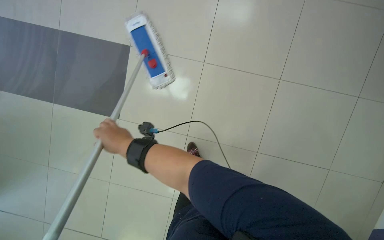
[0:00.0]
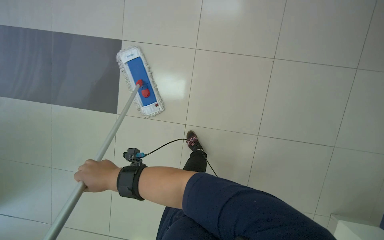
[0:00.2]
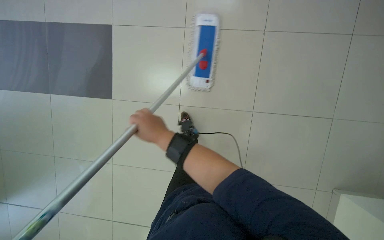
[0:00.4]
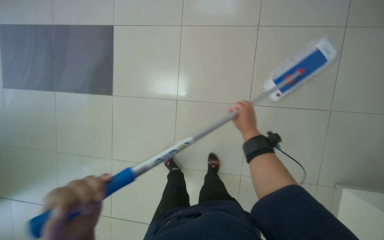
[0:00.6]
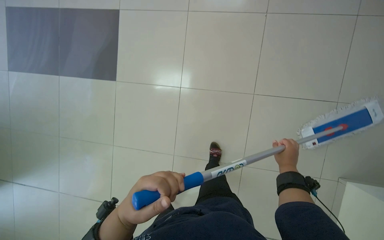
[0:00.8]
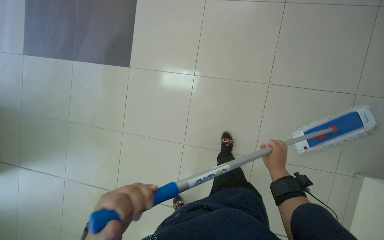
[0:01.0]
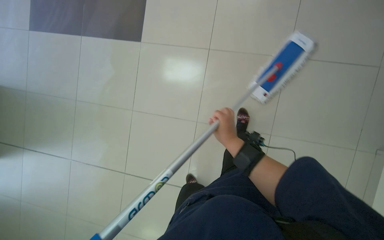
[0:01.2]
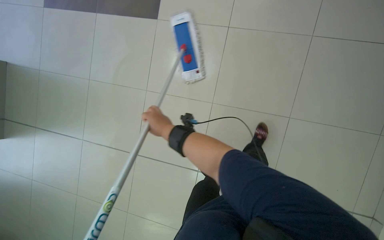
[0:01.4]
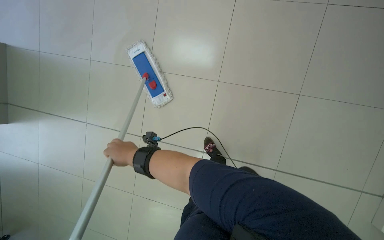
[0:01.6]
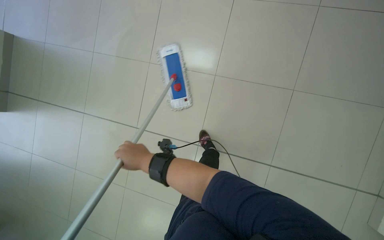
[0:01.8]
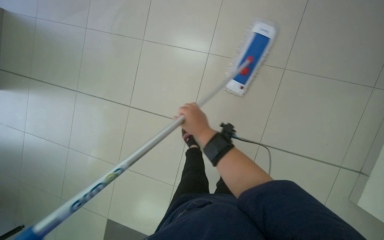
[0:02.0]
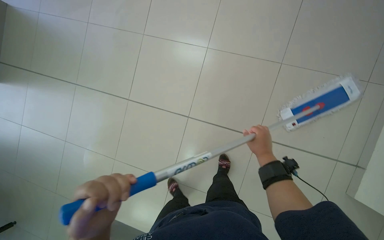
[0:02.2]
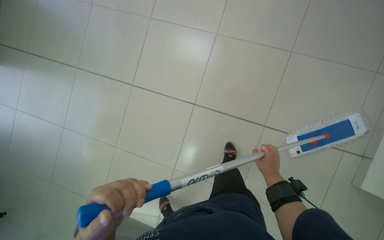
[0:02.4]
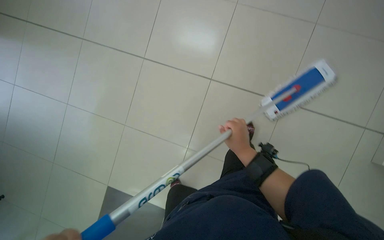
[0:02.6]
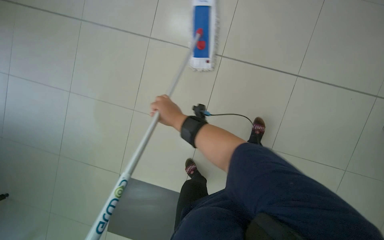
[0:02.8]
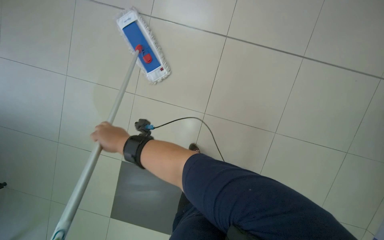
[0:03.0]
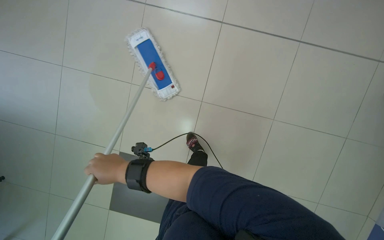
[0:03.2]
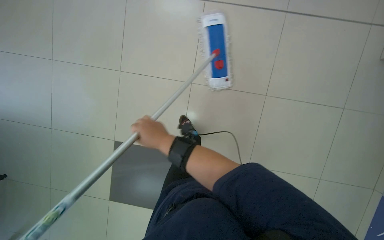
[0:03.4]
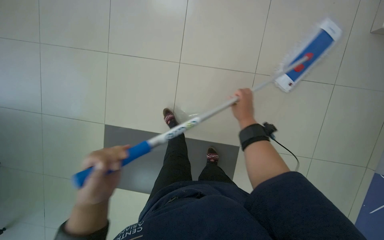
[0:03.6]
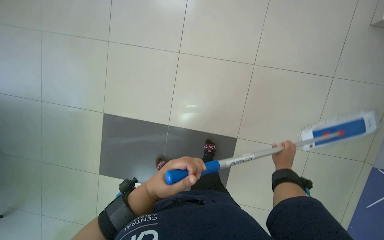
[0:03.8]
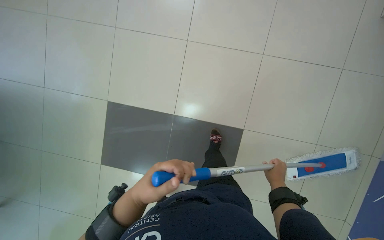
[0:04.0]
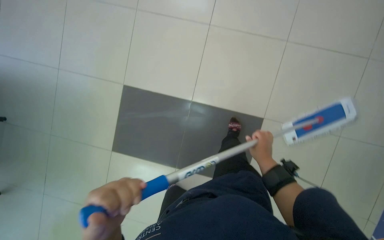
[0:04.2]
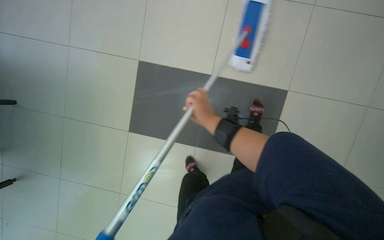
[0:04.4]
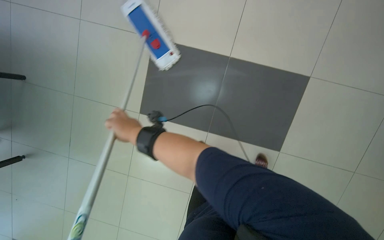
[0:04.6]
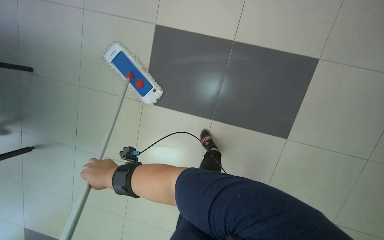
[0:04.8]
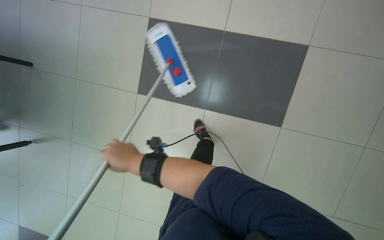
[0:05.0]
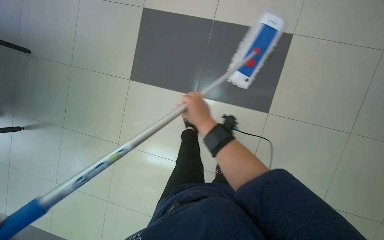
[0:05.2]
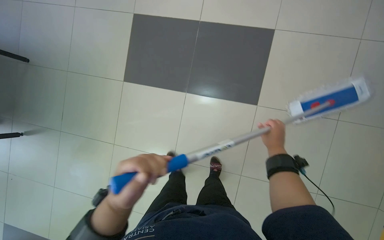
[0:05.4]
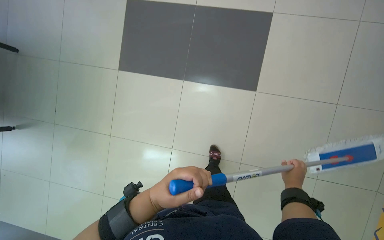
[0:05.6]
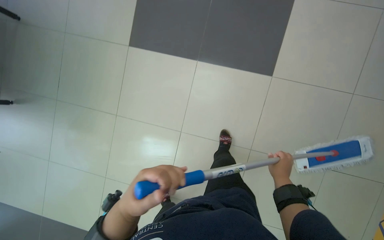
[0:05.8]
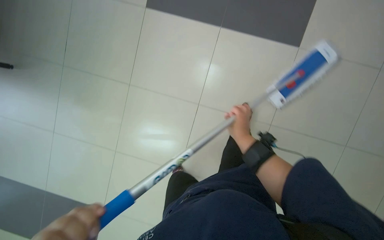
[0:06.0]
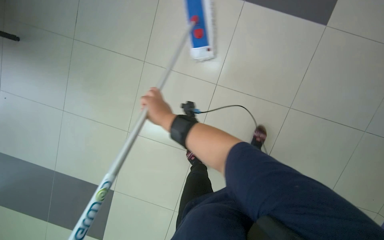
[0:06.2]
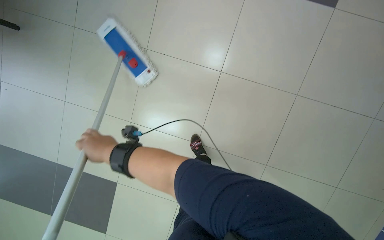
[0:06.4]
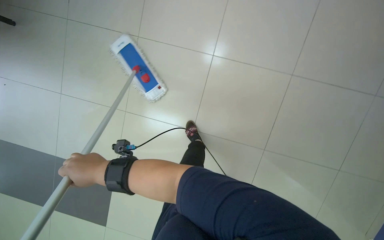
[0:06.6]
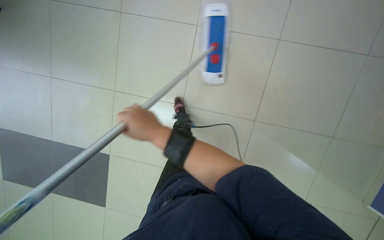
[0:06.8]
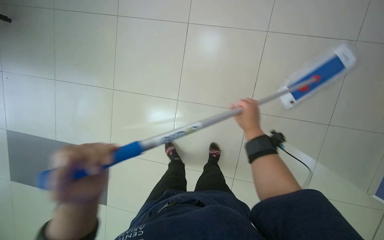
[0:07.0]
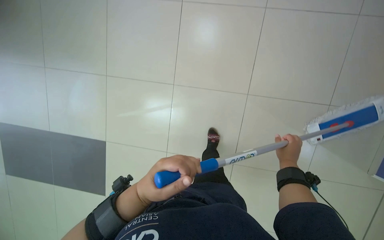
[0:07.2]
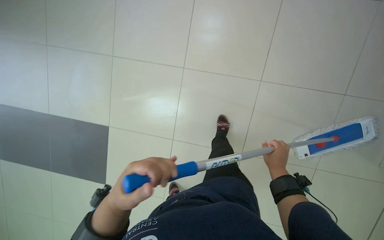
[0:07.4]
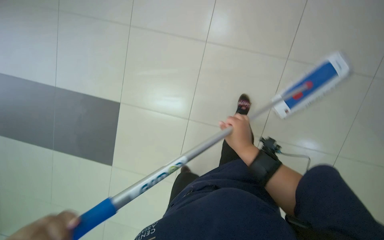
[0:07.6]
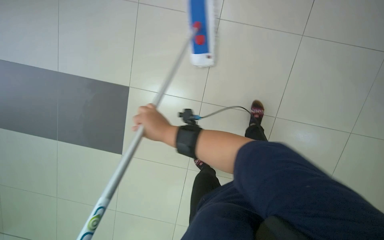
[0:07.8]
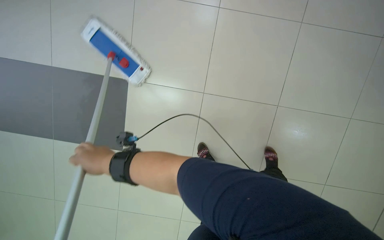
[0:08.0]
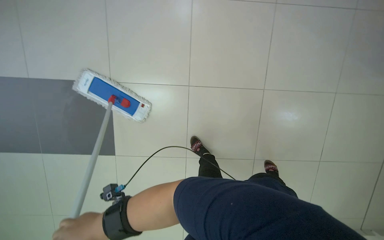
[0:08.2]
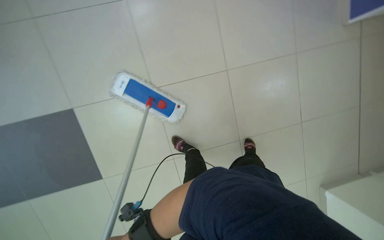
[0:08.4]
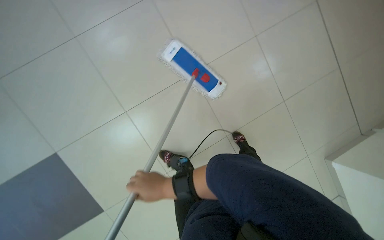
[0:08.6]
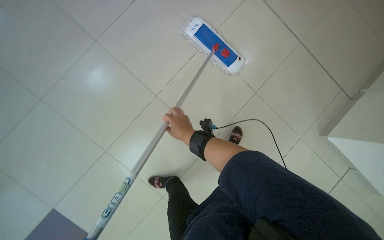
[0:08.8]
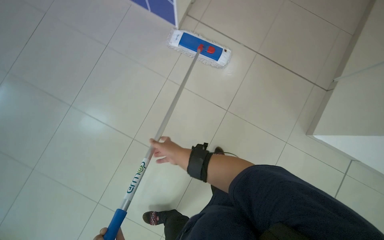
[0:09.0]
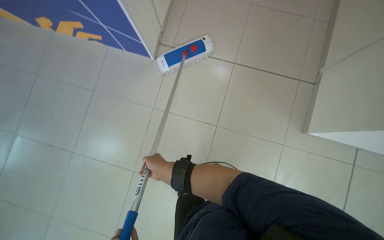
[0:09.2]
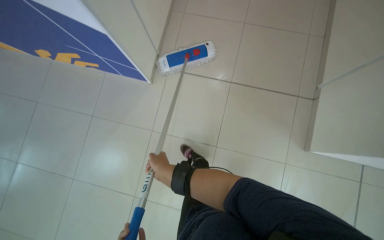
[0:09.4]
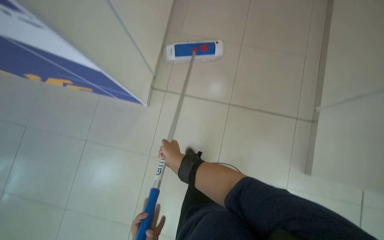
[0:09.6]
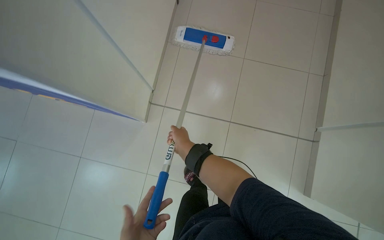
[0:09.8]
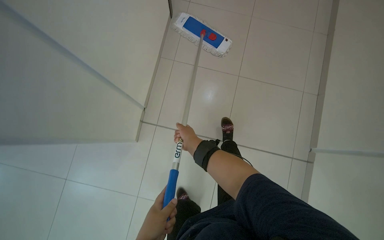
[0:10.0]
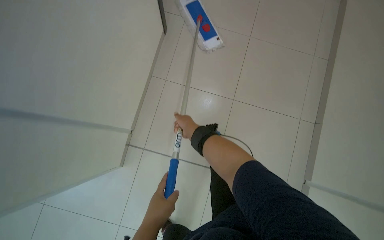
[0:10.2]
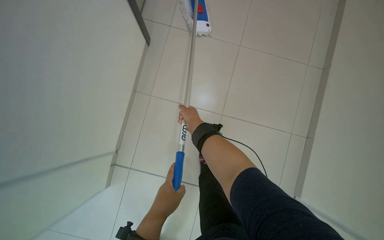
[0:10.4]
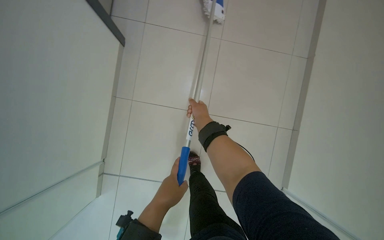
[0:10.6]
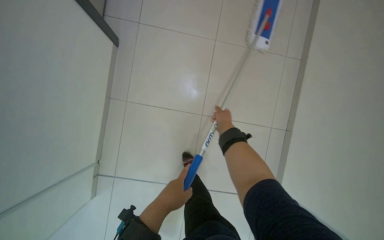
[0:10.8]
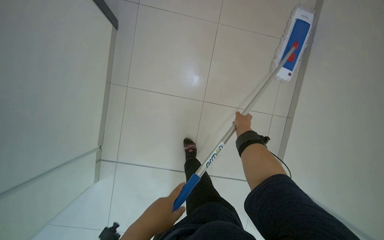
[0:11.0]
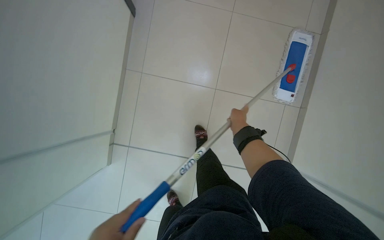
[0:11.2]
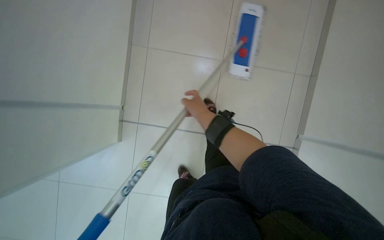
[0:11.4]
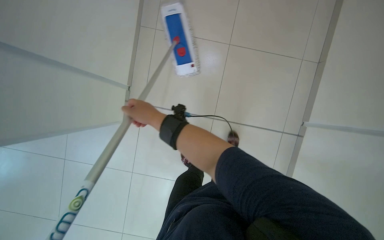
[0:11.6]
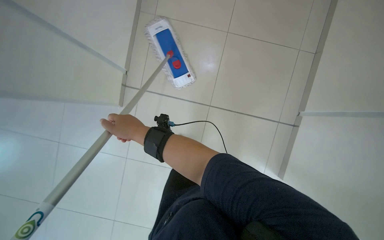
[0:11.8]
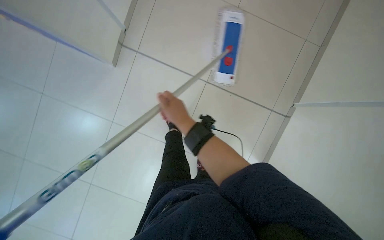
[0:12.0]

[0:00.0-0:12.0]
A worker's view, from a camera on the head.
Job: mopping floor.
The whole recording: Mopping office floor with flat mop. The worker mops the office floor using a flat mop and a cleaning cart.
0:00.0 to 0:01.6: The scene rotates clockwise by roughly 25 degrees.
0:03.0 to 0:04.4: The wearer's head swings about 25 degrees to the left.
0:04.4 to 0:06.0: The camera is carried roughly 50 cm.
0:06.0 to 0:07.6: The wearer looks approximately 30 degrees further to the right.
0:07.6 to 0:09.0: The camera travels roughly 50 cm.
0:09.0 to 0:10.4: The camera is carried roughly 1 m.

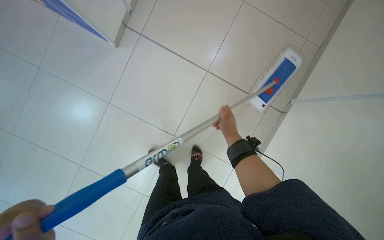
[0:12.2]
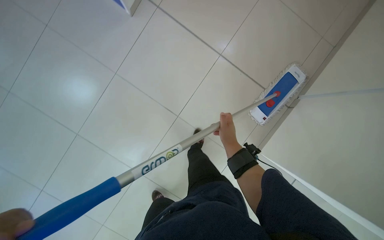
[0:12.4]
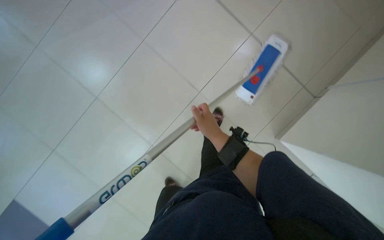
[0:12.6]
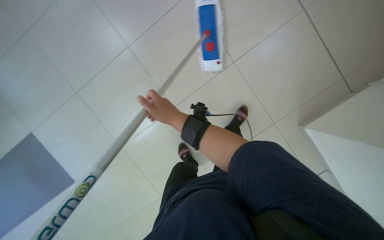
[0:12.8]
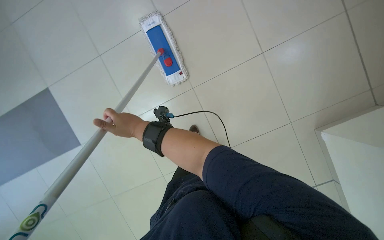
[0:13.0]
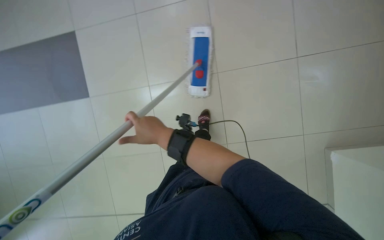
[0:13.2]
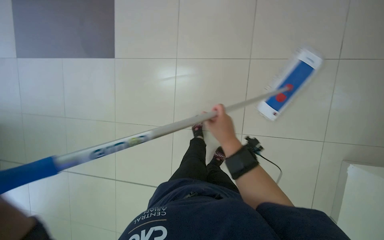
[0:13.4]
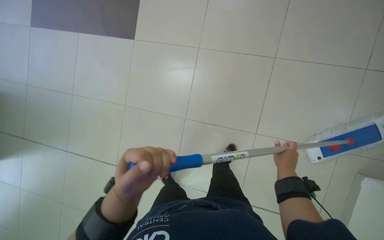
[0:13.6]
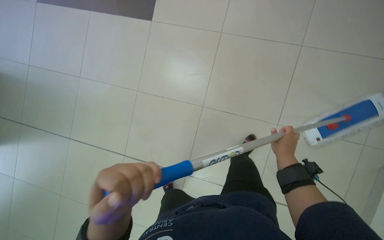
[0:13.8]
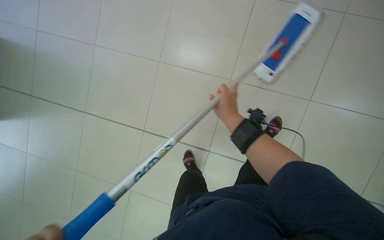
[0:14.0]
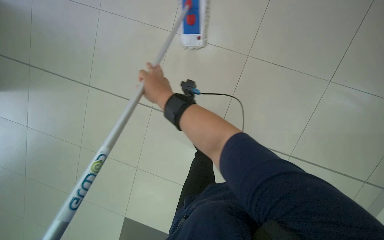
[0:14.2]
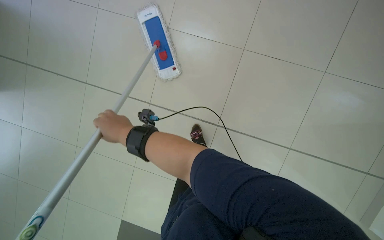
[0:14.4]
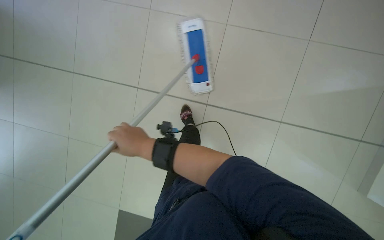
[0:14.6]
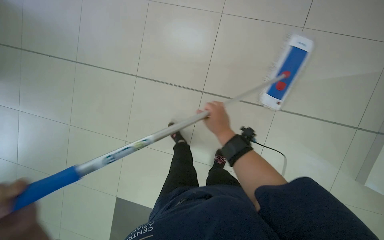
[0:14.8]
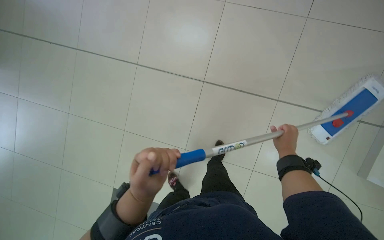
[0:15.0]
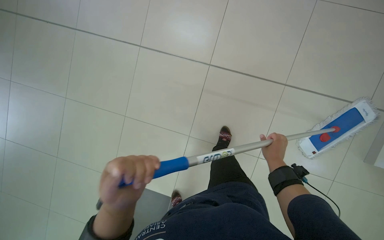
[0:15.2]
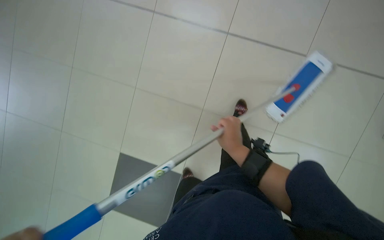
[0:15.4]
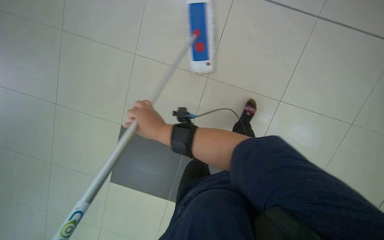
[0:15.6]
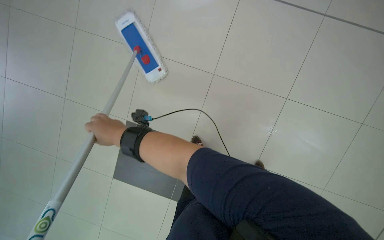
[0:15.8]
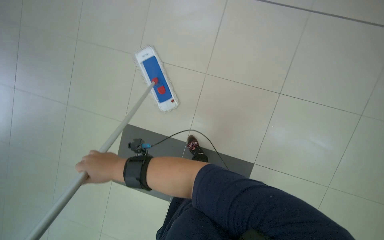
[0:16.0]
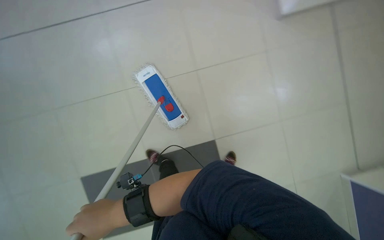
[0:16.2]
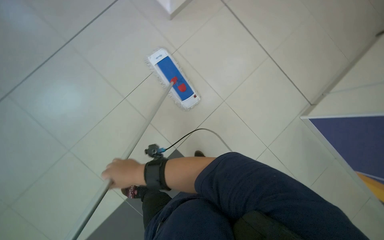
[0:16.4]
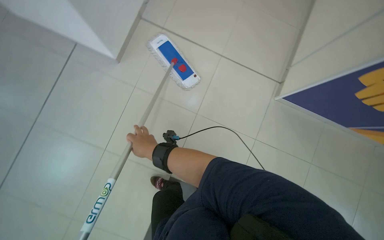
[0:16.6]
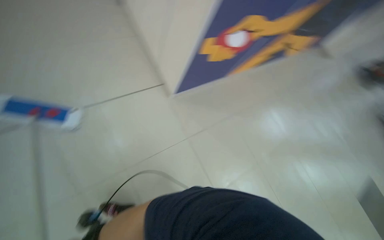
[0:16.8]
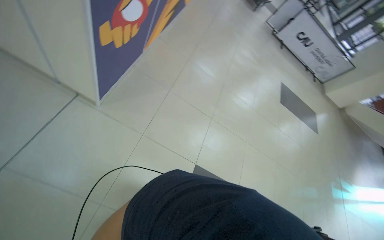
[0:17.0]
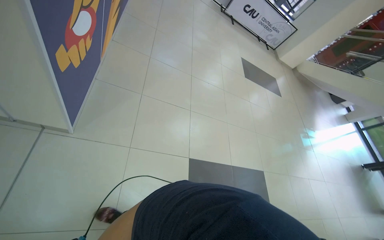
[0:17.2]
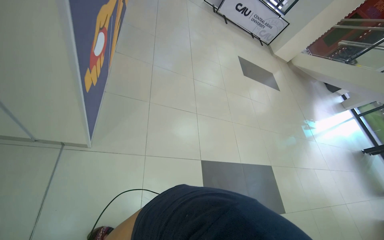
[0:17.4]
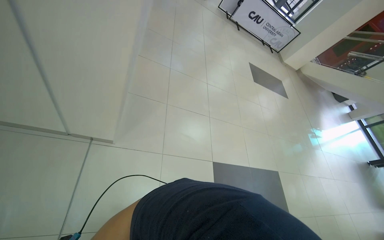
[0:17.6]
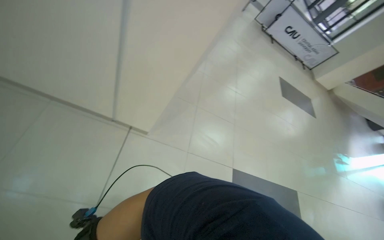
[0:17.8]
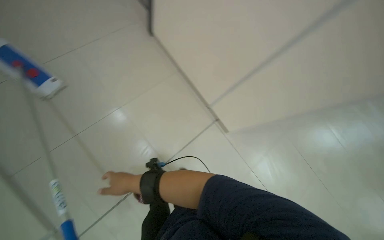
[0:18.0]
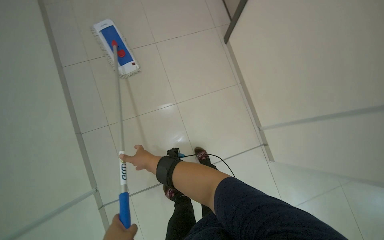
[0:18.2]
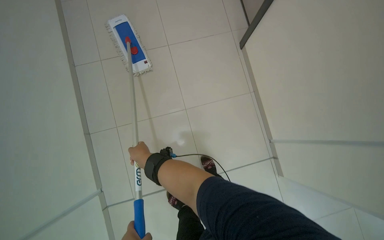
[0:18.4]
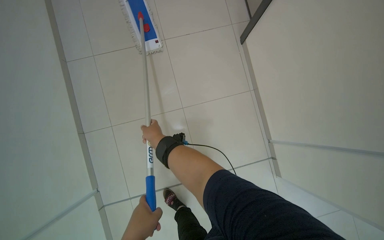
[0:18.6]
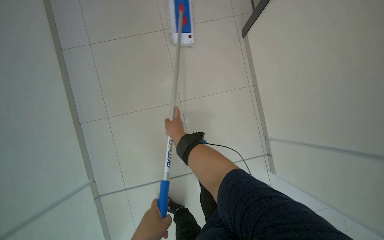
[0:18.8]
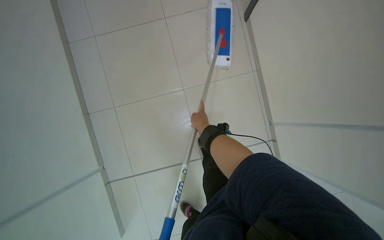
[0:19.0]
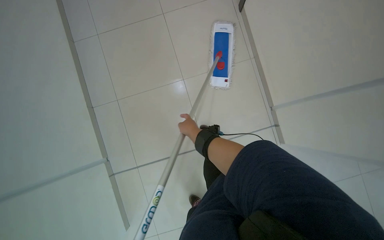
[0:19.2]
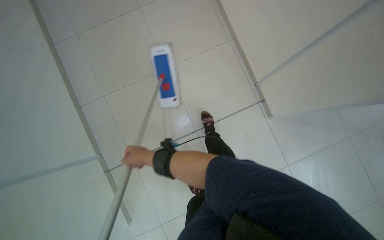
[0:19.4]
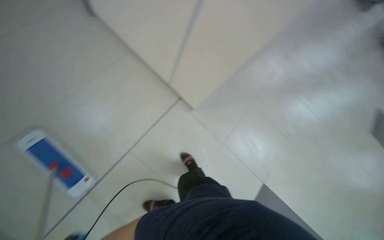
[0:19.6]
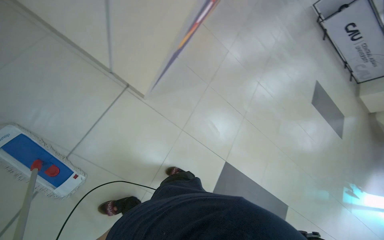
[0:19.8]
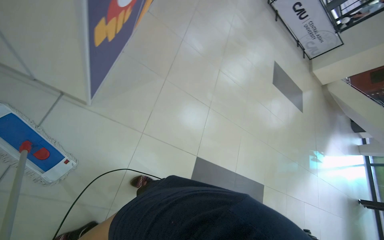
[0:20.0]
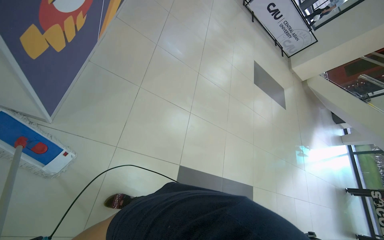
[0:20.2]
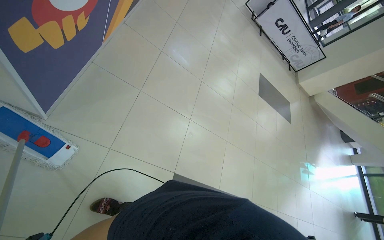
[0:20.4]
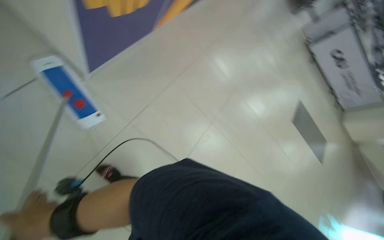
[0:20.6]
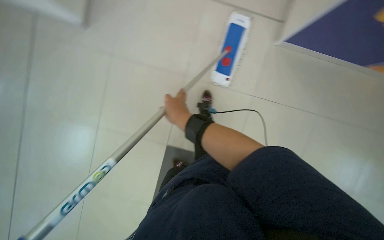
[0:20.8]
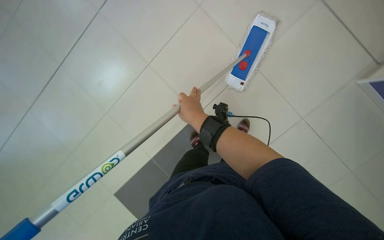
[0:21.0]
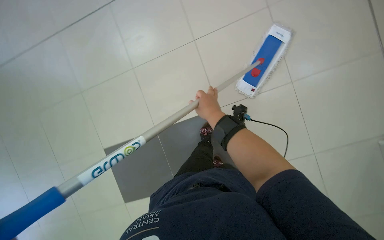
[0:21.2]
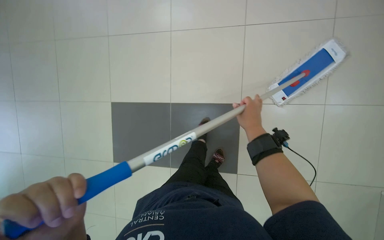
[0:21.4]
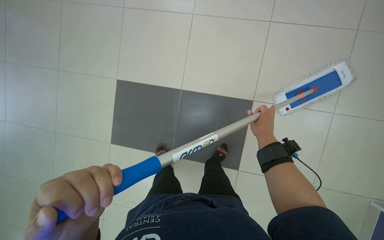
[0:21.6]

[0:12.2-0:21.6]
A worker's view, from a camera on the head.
Job: mopping floor.
The whole recording: Mopping office floor with flat mop. The worker mops the office floor using a flat mop and a cleaning cart.
0:15.4 to 0:17.0: The wearer looks about 55 degrees further to the right.
0:20.0 to 0:21.6: The head turns to the left by roughly 55 degrees.
